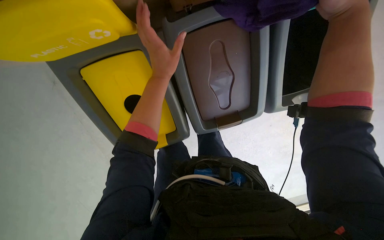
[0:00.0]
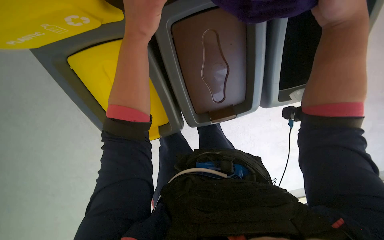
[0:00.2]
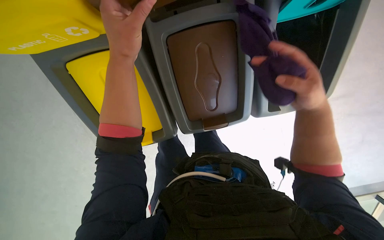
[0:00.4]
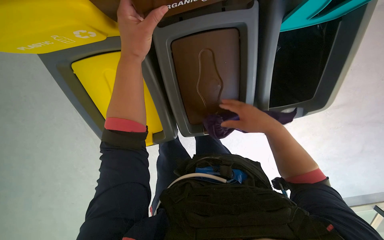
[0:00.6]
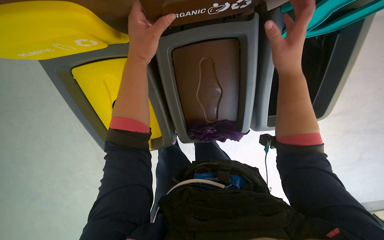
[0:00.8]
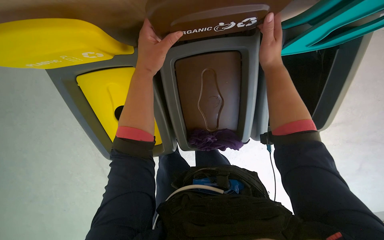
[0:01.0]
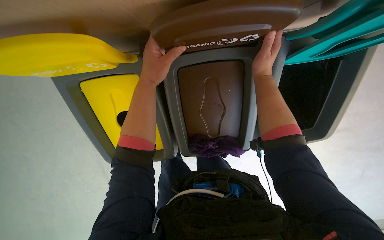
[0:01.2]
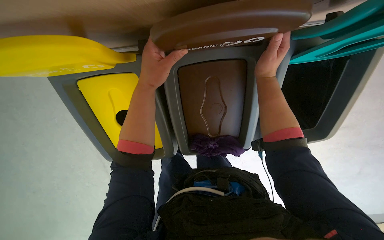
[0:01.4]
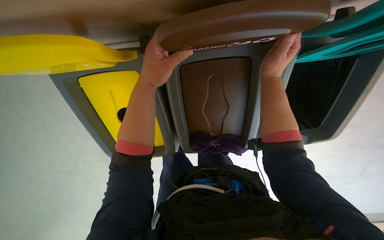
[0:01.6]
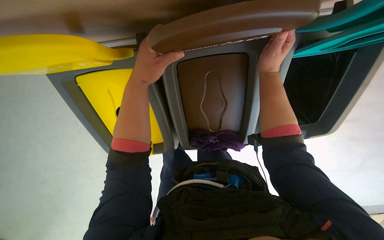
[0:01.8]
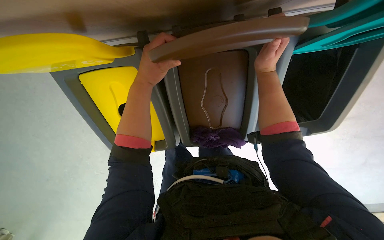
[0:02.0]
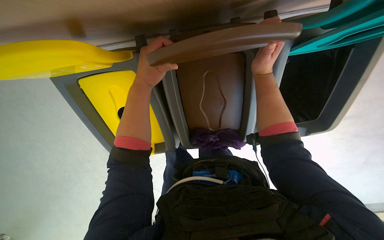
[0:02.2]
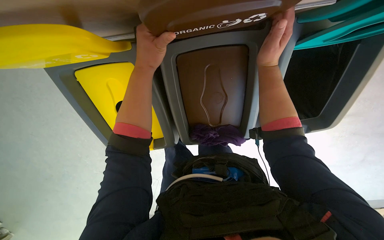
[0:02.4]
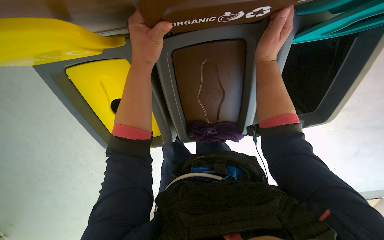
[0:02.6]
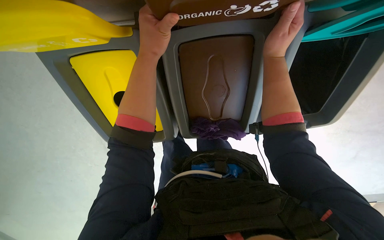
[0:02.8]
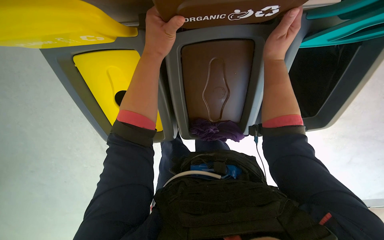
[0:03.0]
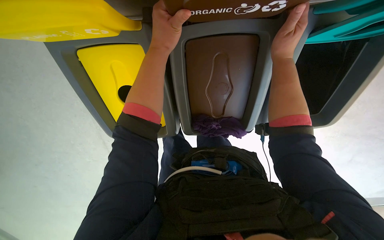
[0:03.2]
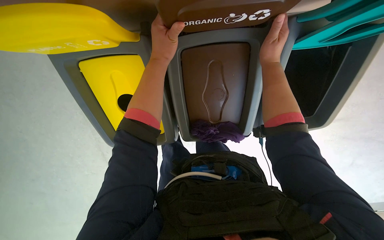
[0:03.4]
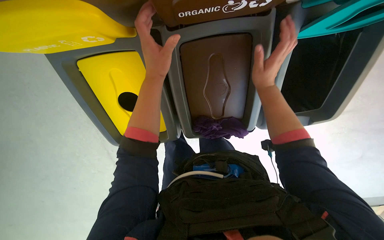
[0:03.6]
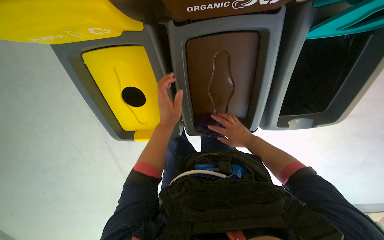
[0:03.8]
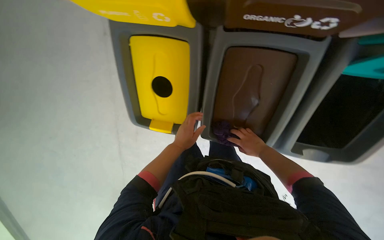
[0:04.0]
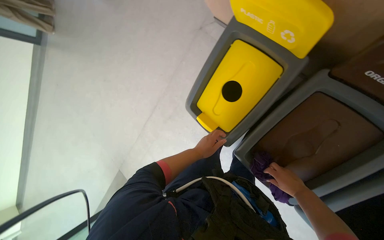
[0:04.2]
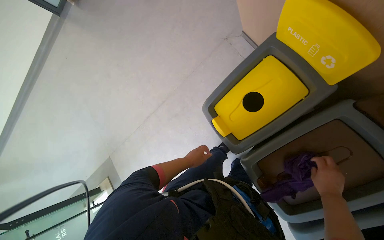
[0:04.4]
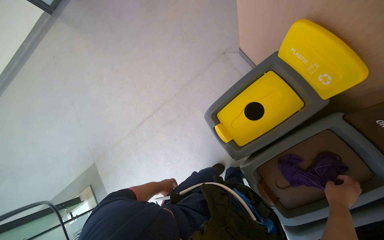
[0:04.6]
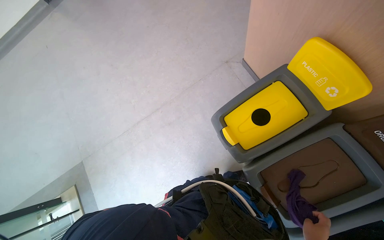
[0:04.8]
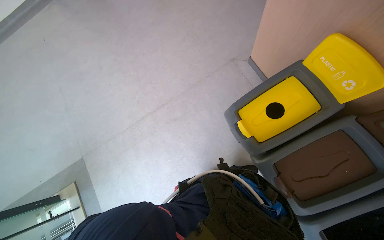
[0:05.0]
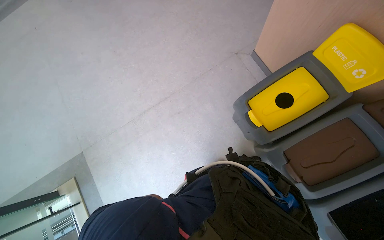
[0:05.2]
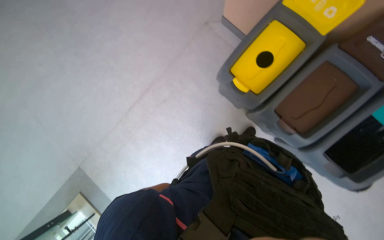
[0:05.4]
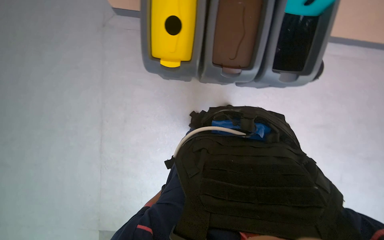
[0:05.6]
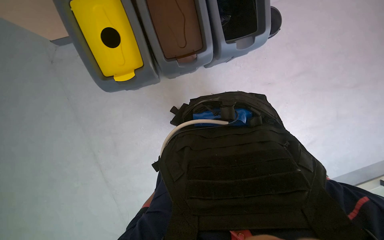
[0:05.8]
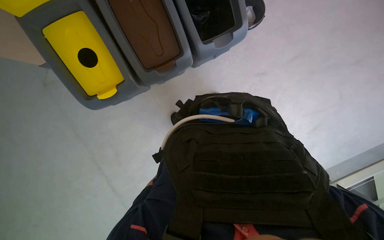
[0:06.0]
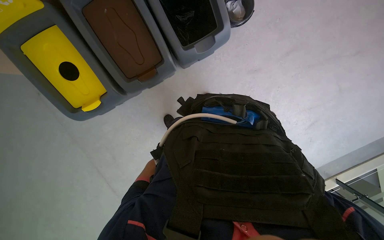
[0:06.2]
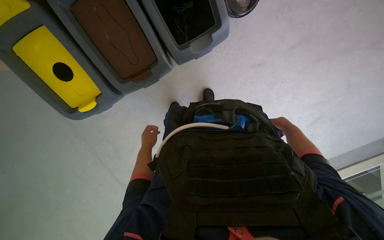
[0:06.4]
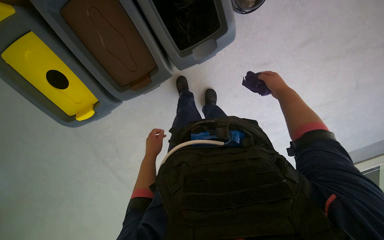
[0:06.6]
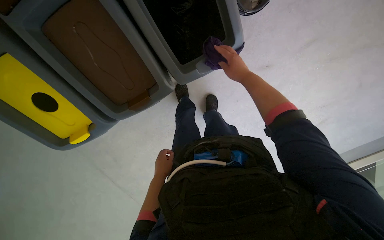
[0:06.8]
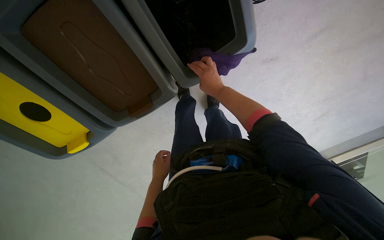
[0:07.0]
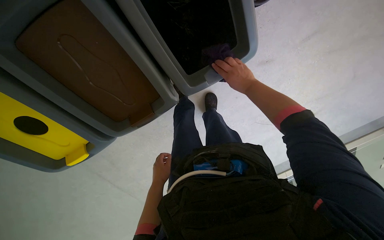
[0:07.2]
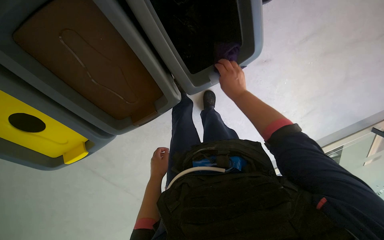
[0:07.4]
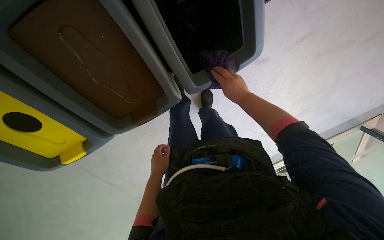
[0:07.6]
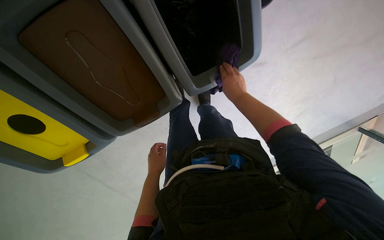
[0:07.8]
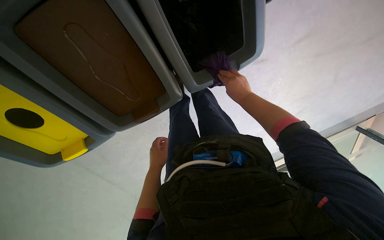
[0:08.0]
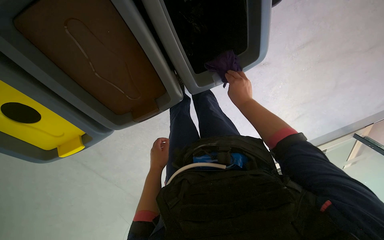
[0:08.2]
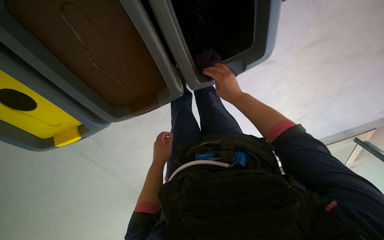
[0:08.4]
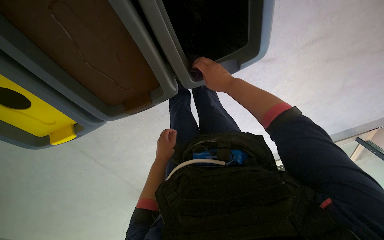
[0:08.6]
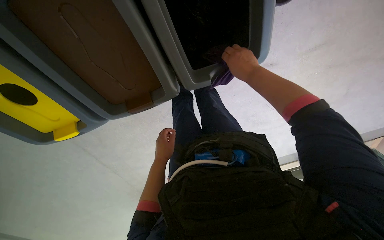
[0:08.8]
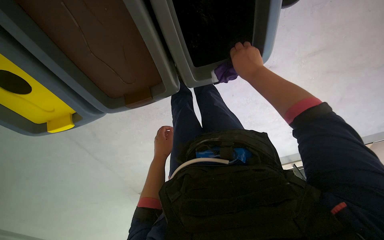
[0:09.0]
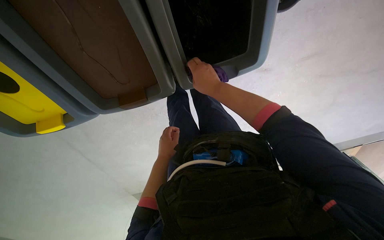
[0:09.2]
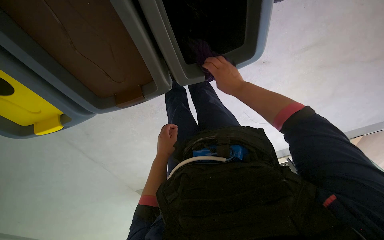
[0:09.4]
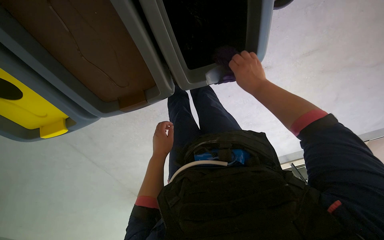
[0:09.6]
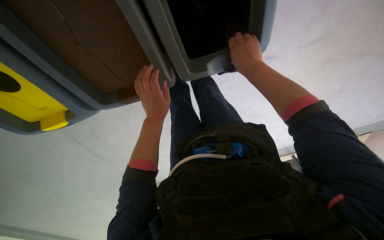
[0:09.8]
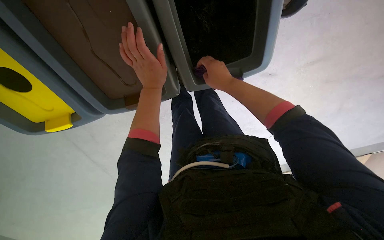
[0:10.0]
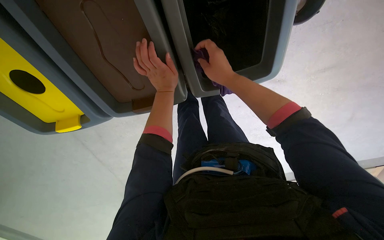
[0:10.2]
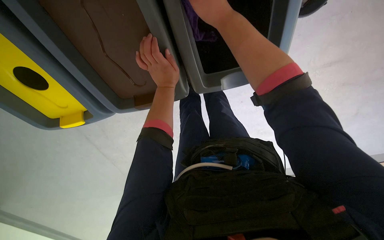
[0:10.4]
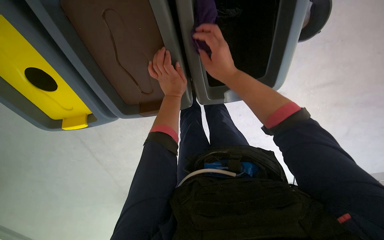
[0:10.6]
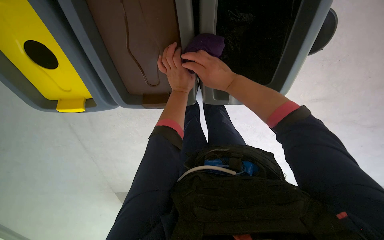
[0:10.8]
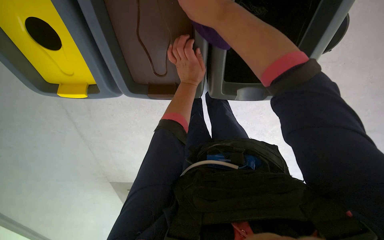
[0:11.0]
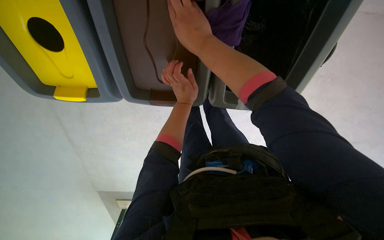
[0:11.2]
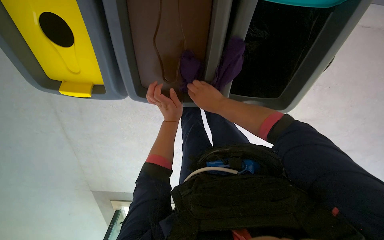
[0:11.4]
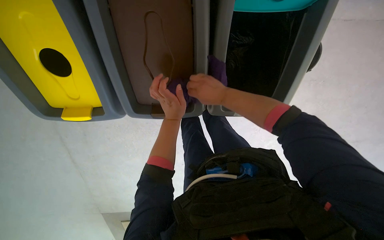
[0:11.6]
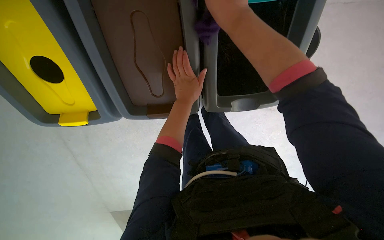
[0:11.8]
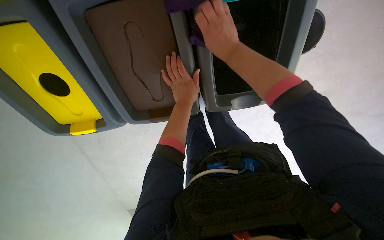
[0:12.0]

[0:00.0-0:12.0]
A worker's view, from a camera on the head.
Job: wiping surfaces.
The whole recording: Wiping recycling bins. The worker wipes the tops of the recycling bins with a cloth.
1.6 to 3.0 s: The right hand travels farther from the camera and back again, approximately 15 cm each way.
3.0 to 4.4 s: The head rotates roughly 60 degrees to the left.
4.4 to 6.0 s: The wearer looks about 80 degrees further to the right.
7.6 to 9.0 s: The hands stay close to where they were, moving slightly.
9.0 to 10.4 s: The left hand goes approximately 25 cm up the picture and nearer to the camera. The right hand moves to the left, nearer to the camera and up the picture, roughly 20 cm.
10.4 to 12.0 s: The right hand moves nearer and farther over about 20 cm, changing direction 3 times.

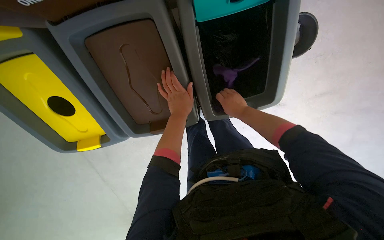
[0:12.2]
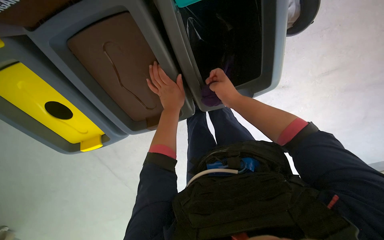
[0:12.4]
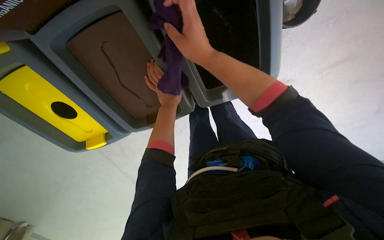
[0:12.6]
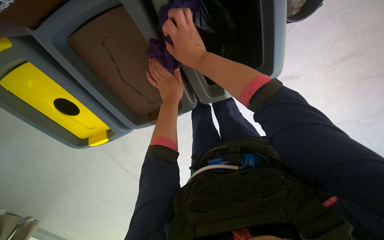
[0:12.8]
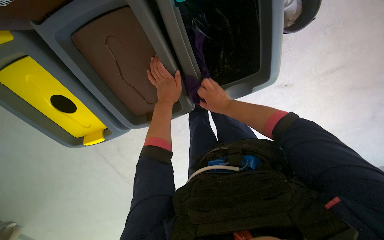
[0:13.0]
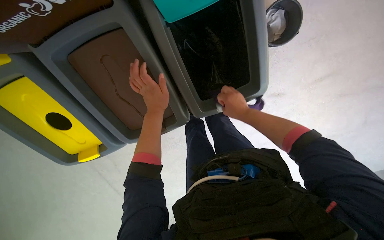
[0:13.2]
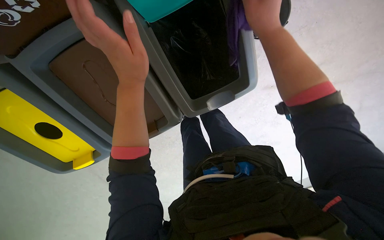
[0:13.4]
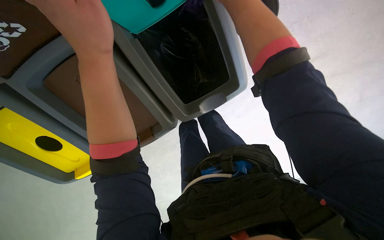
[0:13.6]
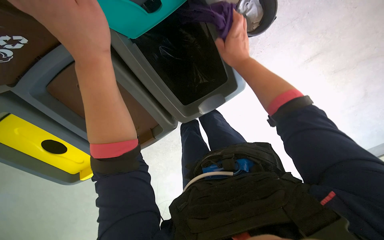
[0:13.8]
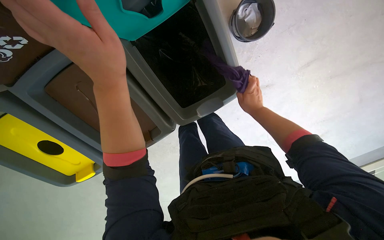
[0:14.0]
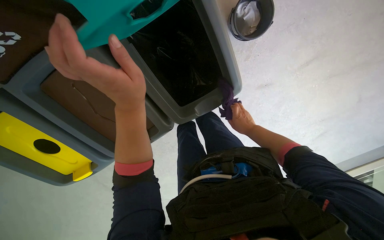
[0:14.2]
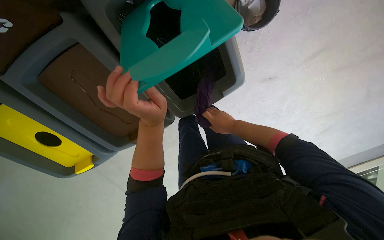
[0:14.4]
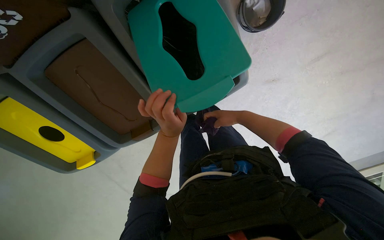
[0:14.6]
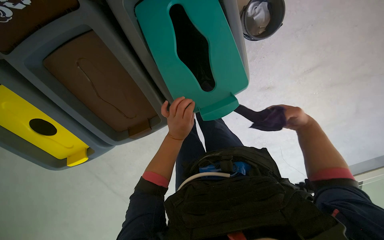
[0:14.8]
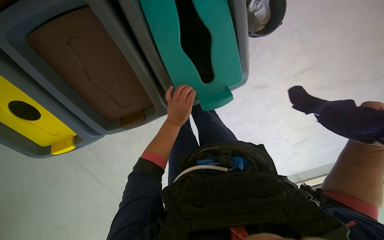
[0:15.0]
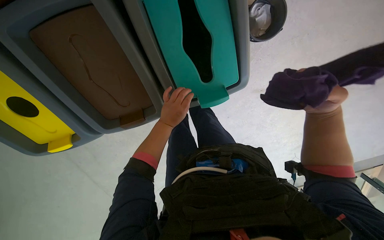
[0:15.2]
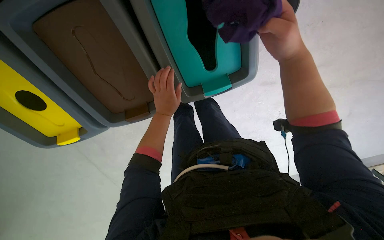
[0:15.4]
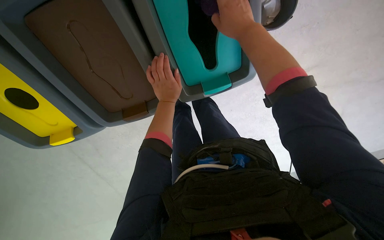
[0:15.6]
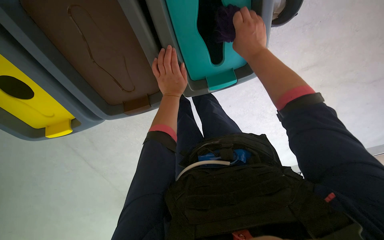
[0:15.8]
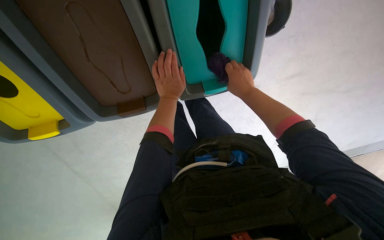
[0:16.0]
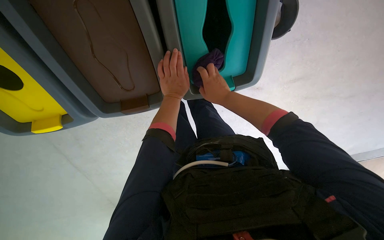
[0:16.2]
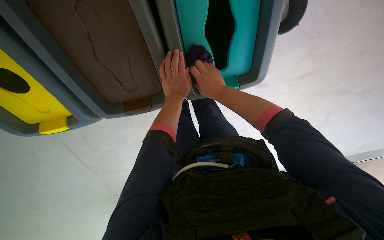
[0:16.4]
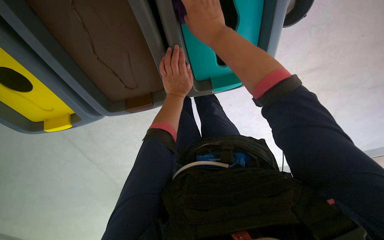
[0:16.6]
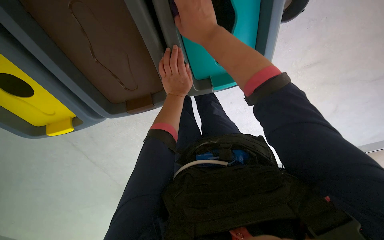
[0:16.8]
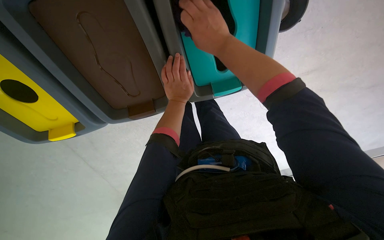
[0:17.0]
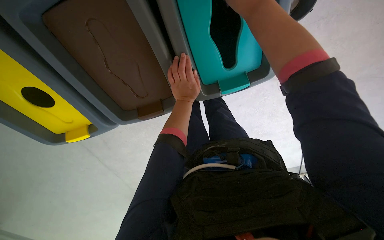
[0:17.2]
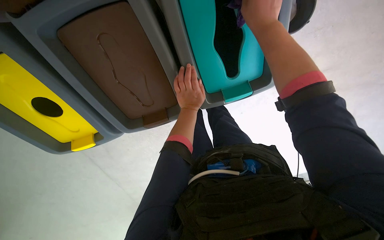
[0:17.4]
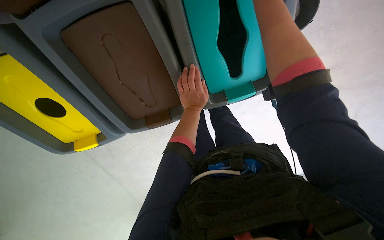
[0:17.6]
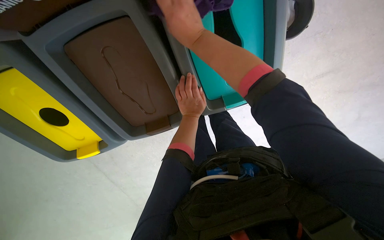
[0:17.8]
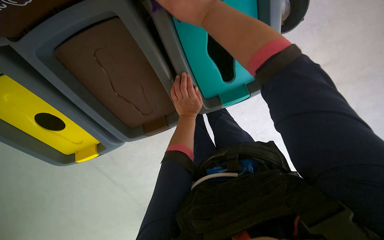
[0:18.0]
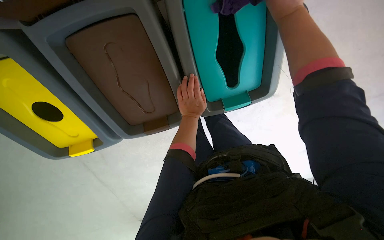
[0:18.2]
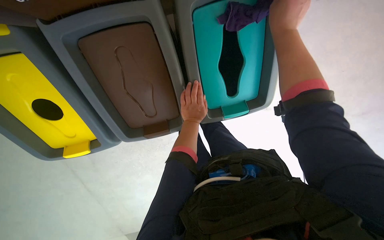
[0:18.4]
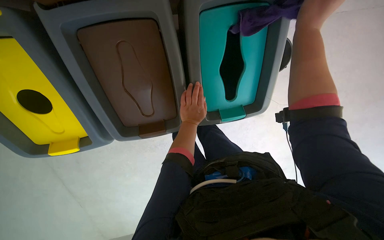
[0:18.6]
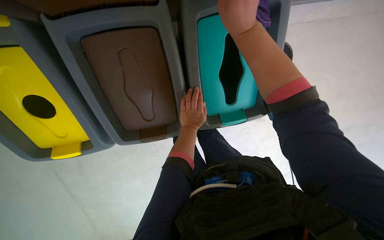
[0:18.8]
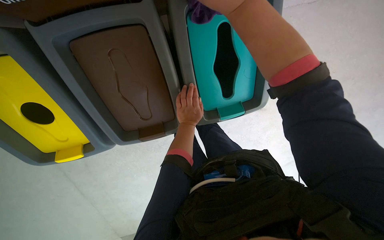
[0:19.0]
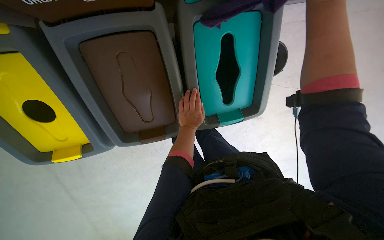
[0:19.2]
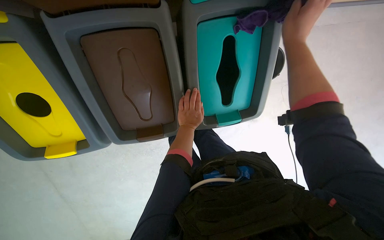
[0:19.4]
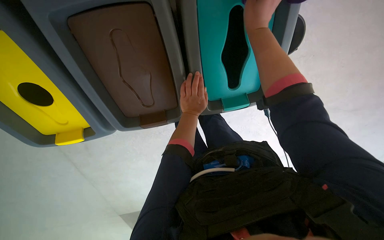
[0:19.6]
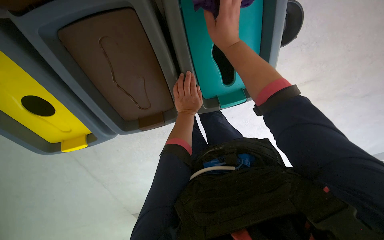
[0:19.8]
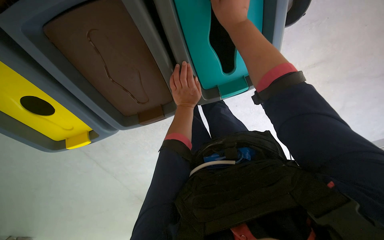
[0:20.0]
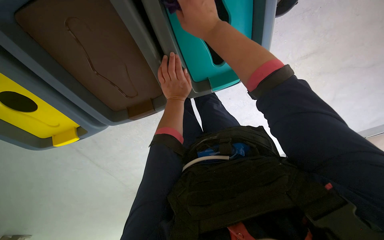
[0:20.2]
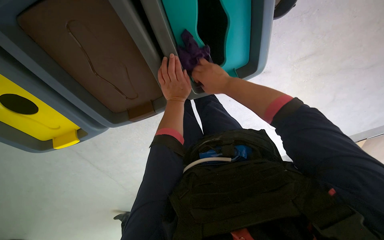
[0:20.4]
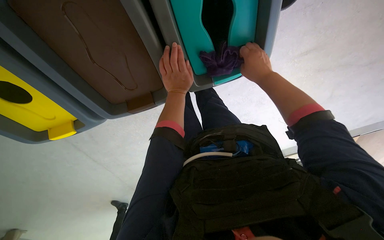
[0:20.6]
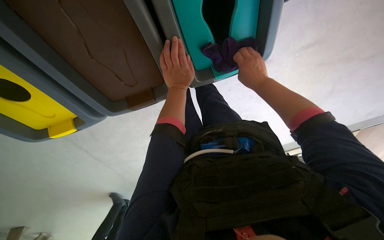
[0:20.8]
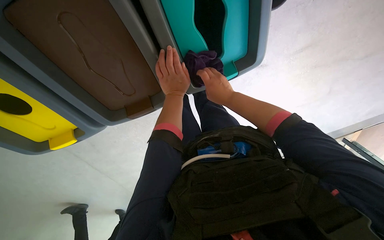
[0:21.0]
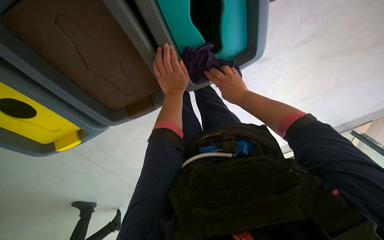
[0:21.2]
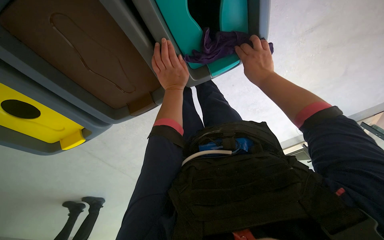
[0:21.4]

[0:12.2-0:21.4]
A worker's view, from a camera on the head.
Job: wiping surfaces.
The whole recording: Wiping recycling bins. The worker wipes the tops of the recycling bins with a cloth.
12.2 to 13.8 s: The left hand heads nearer to the camera, covering some 30 cm.
13.8 to 15.2 s: The left hand heads farther from the camera, down the picture and to the right, covering about 35 cm.
15.2 to 16.8 s: The right hand shifts roughly 35 cm to the left and up the picture.
19.8 to 21.4 s: The right hand travels to the right and down the picture by roughly 25 cm.
